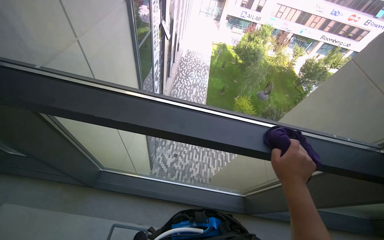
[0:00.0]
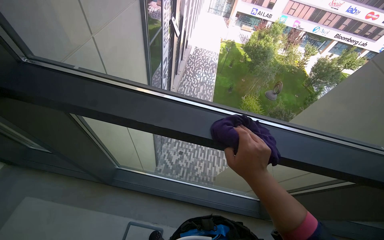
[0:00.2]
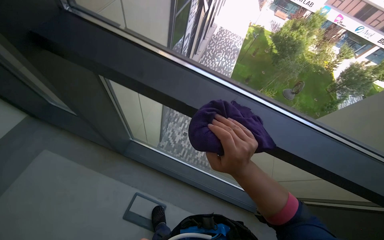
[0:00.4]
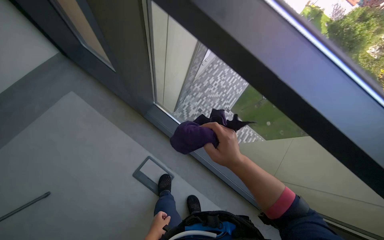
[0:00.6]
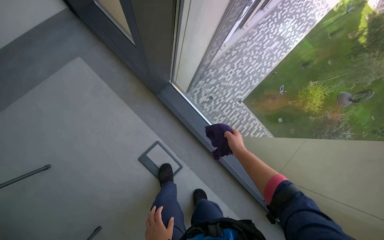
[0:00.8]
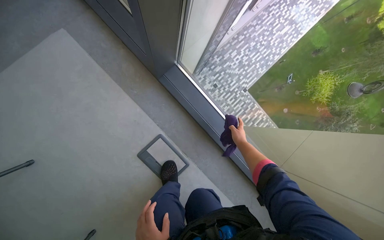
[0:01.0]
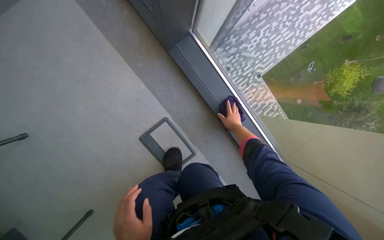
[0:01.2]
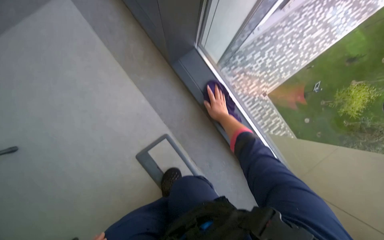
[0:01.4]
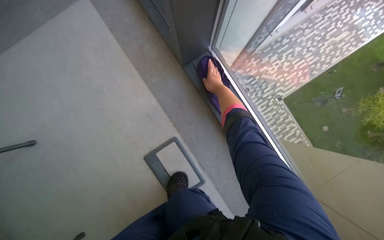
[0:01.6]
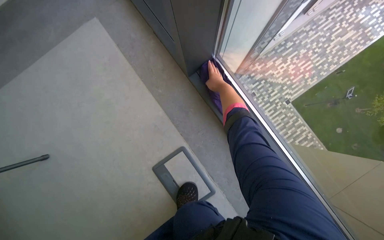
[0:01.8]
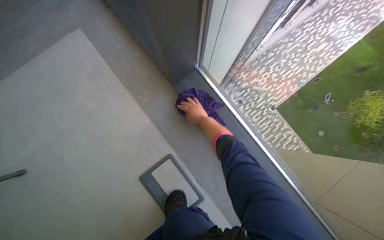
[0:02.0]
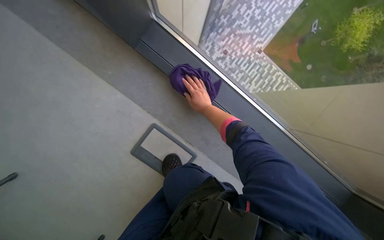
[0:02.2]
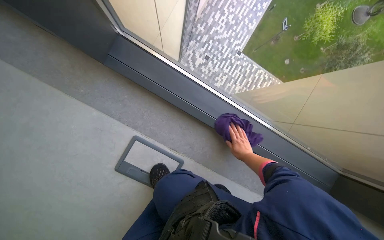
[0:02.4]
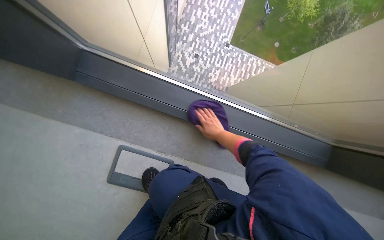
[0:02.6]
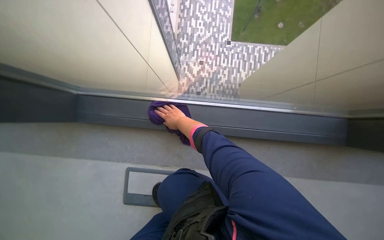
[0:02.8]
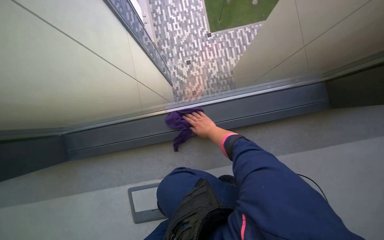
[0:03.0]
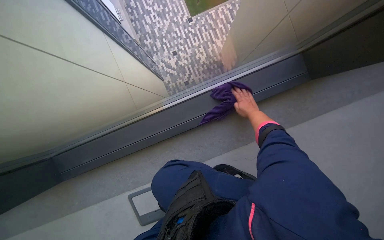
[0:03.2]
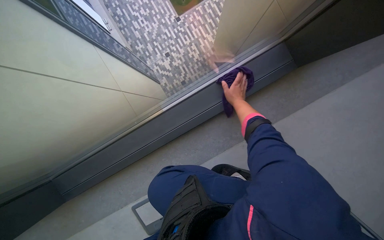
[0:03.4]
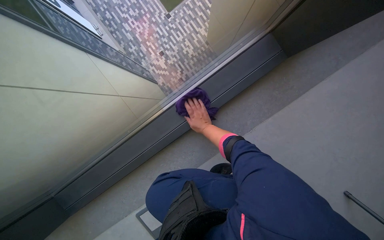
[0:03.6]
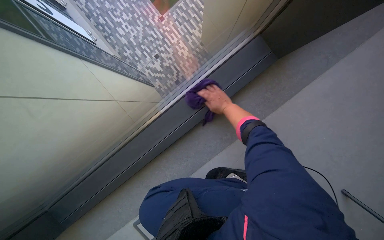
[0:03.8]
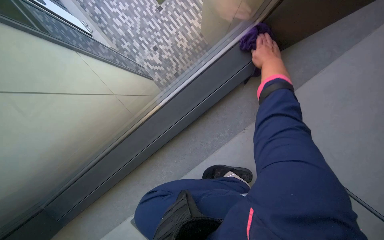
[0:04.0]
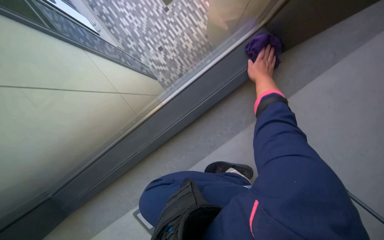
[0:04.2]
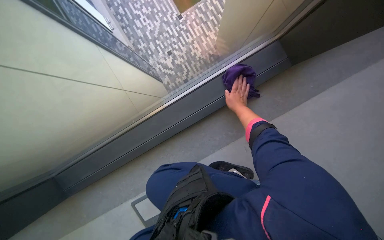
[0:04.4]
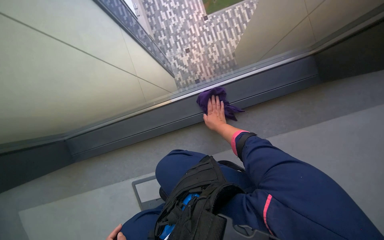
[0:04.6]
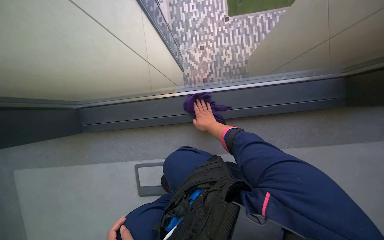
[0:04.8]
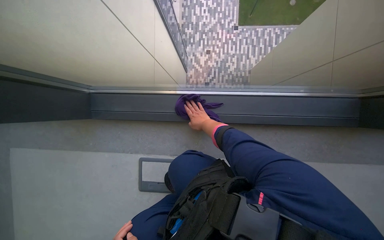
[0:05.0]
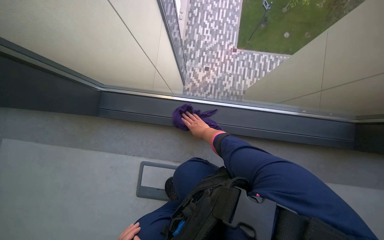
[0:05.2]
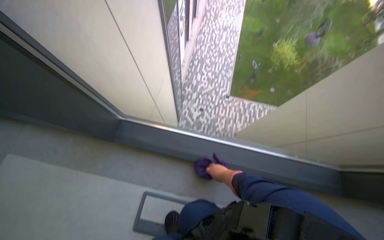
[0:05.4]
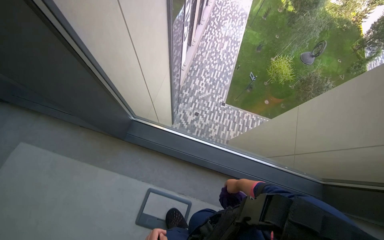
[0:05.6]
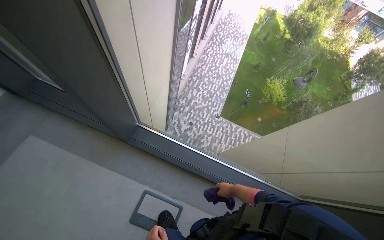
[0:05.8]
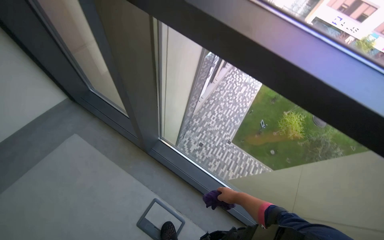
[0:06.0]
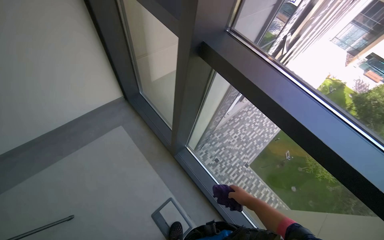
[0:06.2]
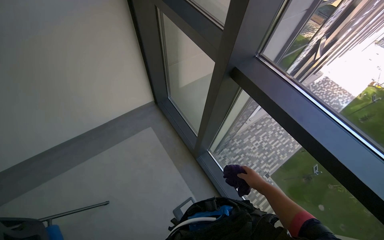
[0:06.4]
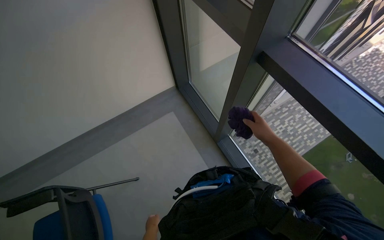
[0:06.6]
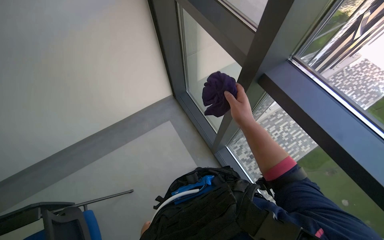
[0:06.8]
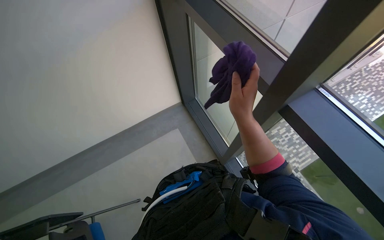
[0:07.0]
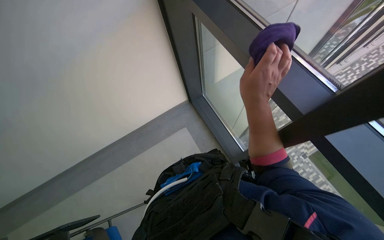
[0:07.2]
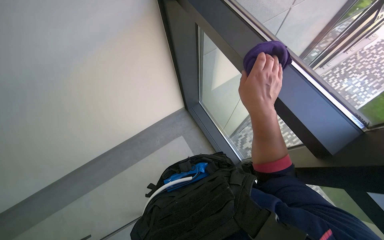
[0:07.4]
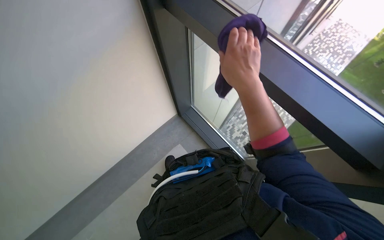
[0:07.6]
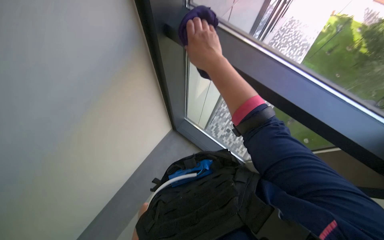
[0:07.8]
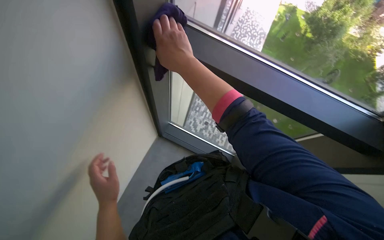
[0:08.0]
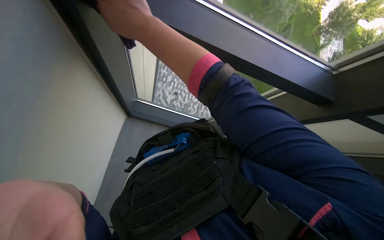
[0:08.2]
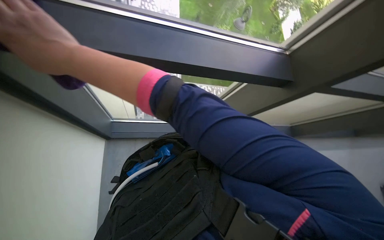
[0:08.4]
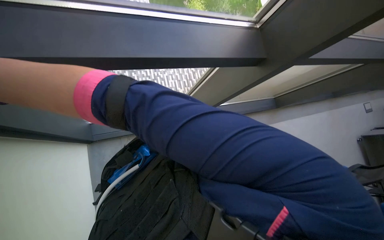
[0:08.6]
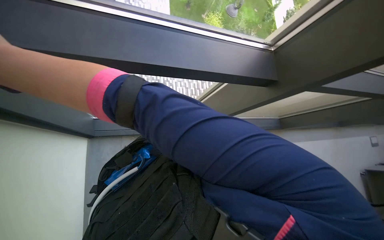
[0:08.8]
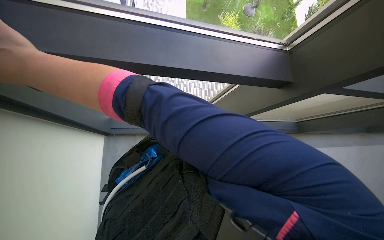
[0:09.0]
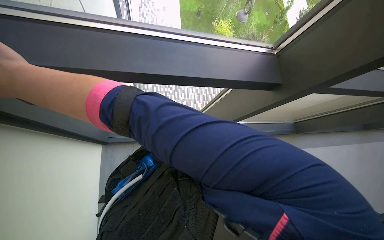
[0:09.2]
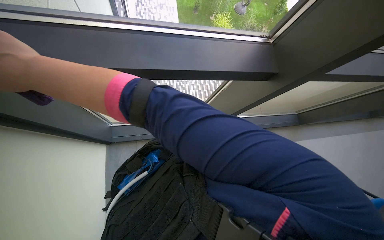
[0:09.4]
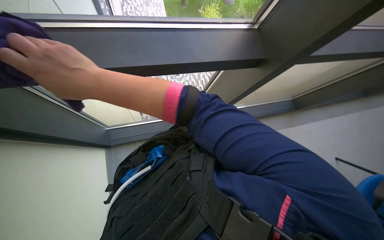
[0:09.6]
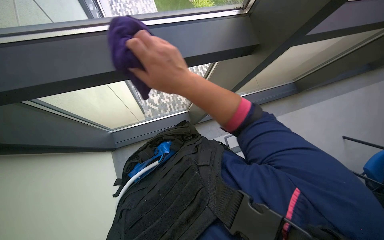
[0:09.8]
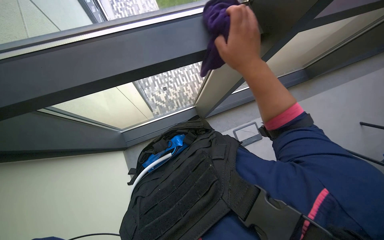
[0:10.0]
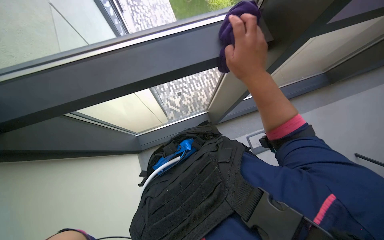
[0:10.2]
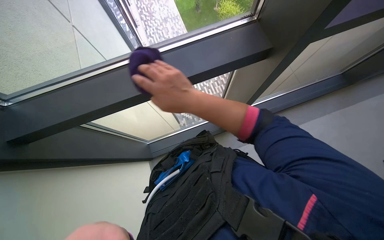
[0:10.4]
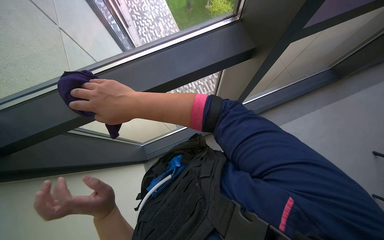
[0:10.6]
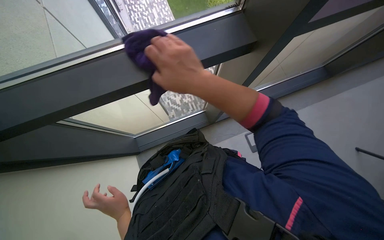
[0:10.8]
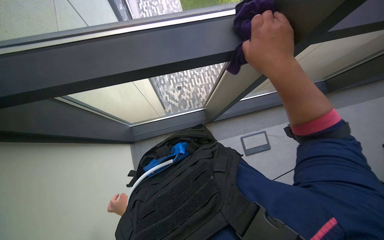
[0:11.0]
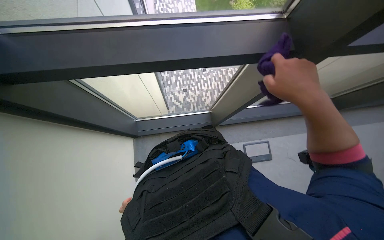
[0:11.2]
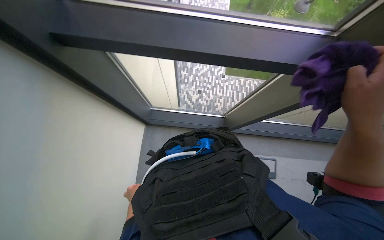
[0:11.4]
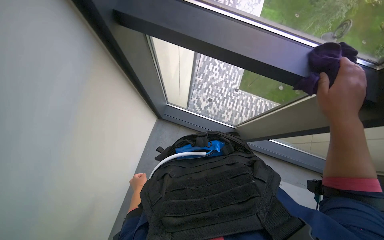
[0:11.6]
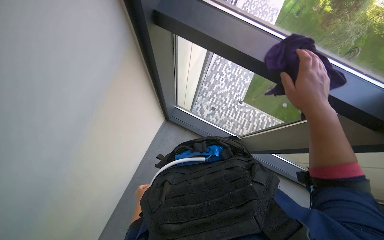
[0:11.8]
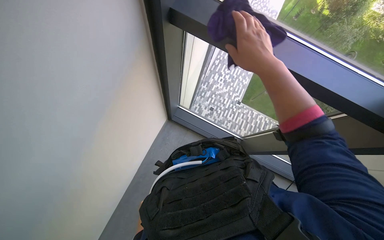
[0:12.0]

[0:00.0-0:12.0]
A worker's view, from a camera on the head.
Job: wiping surfaces.
The whole recording: Wiping window frame. The worker wipes the window frame with a purple cloth.
0:01.6 to 0:03.0: The camera is carried roughly 50 cm. The scene rotates counterclockwise by approximately 65 degrees.
0:04.4 to 0:06.0: The camera travels some 80 cm. The view tilts about 35 degrees upward. The scene rotates clockwise by some 65 degrees.
0:06.0 to 0:07.6: The wearer looks some 40 degrees further to the left.
0:09.0 to 0:10.4: The right hand travels to the right by about 25 cm.
0:10.4 to 0:12.0: The right hand swings left and right, approximately 40 cm each way, with 2 reversals.

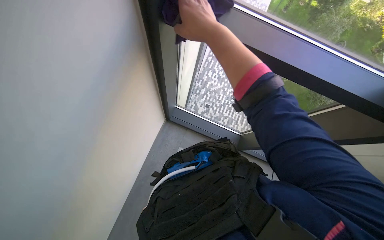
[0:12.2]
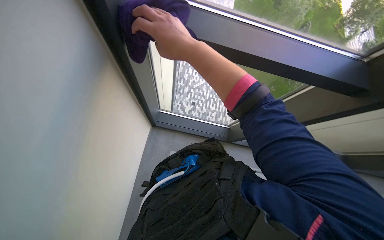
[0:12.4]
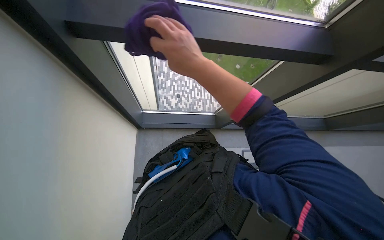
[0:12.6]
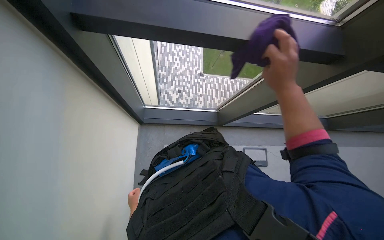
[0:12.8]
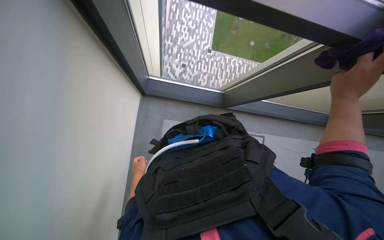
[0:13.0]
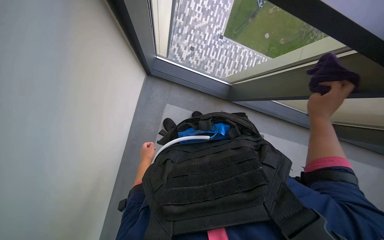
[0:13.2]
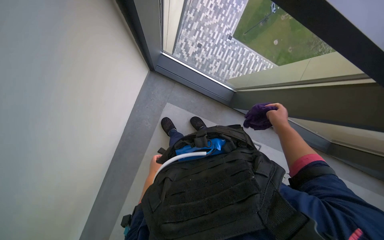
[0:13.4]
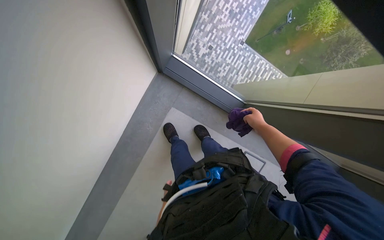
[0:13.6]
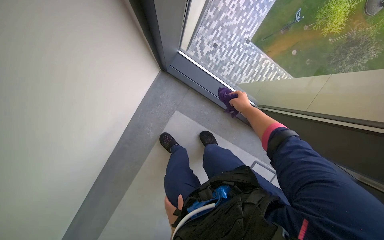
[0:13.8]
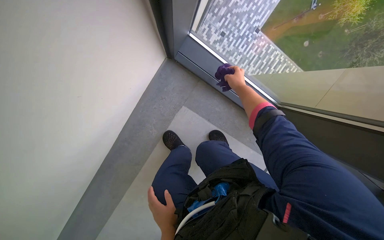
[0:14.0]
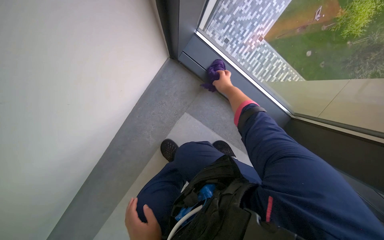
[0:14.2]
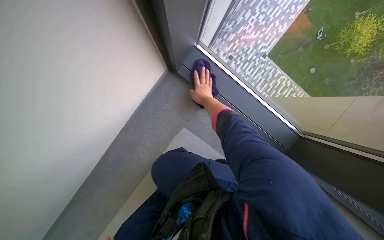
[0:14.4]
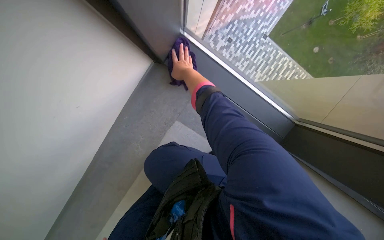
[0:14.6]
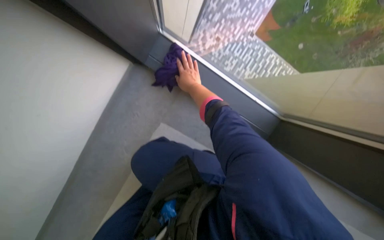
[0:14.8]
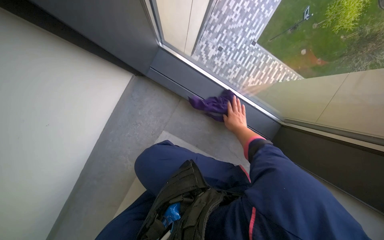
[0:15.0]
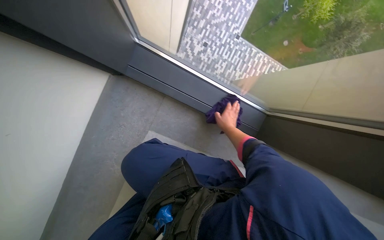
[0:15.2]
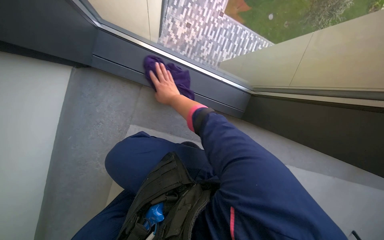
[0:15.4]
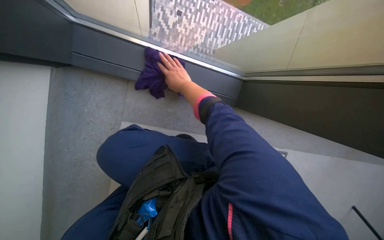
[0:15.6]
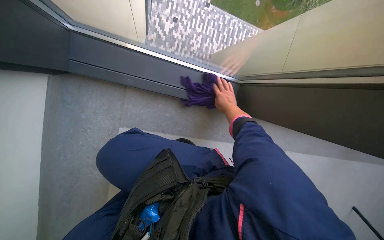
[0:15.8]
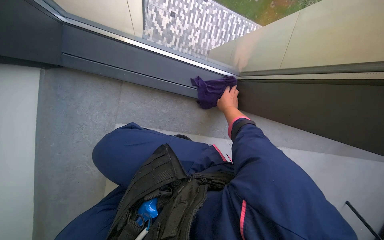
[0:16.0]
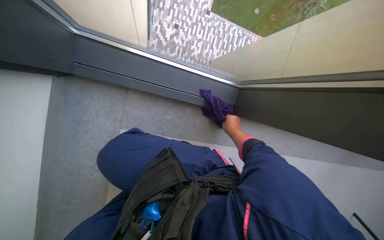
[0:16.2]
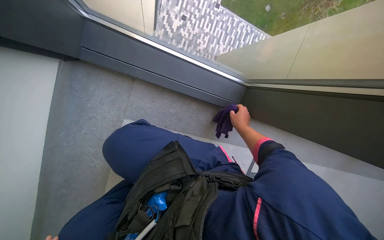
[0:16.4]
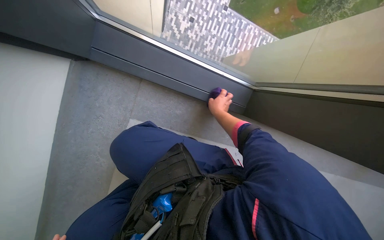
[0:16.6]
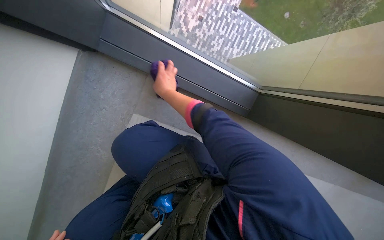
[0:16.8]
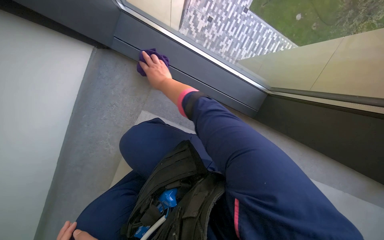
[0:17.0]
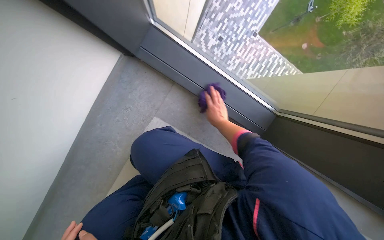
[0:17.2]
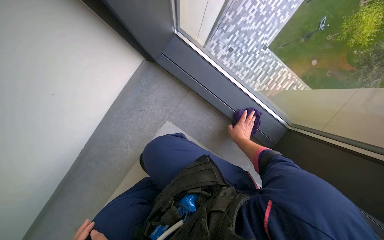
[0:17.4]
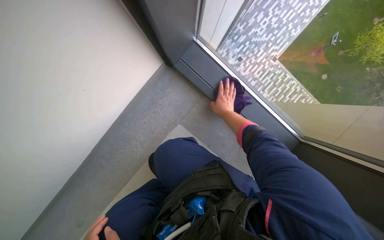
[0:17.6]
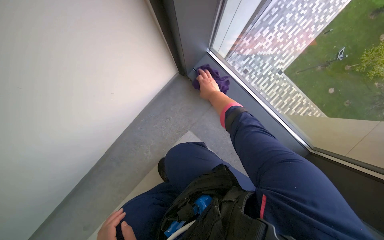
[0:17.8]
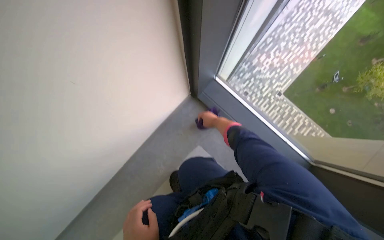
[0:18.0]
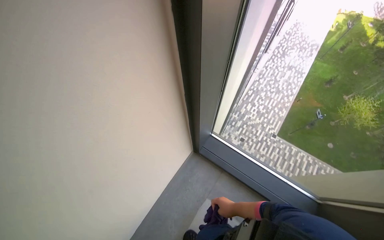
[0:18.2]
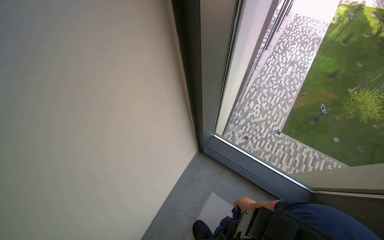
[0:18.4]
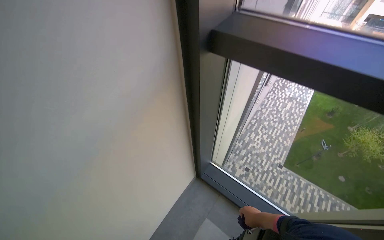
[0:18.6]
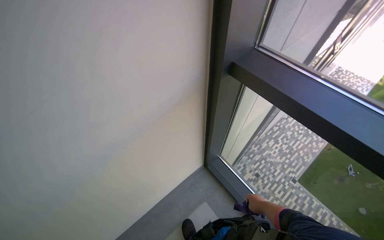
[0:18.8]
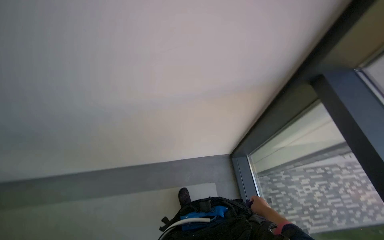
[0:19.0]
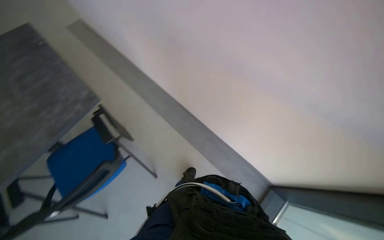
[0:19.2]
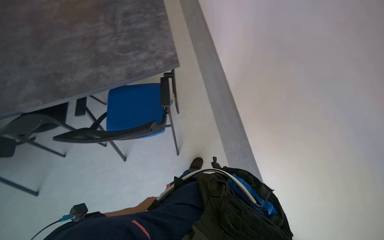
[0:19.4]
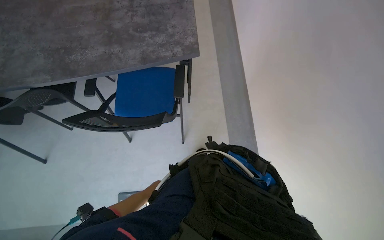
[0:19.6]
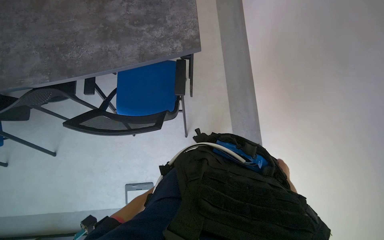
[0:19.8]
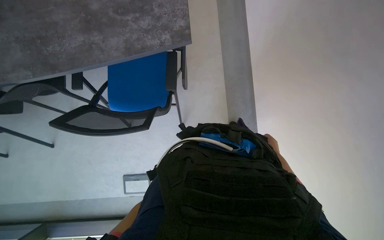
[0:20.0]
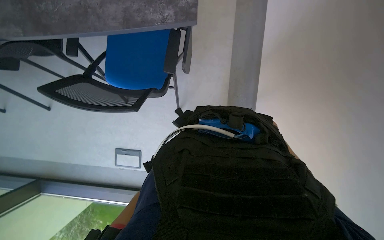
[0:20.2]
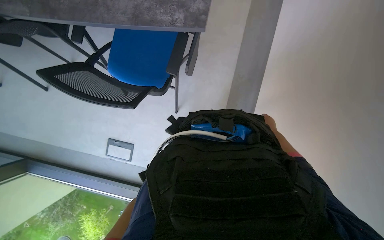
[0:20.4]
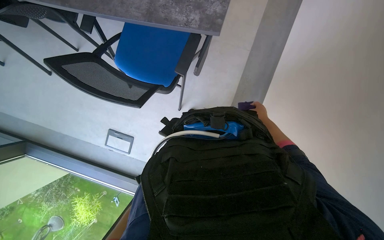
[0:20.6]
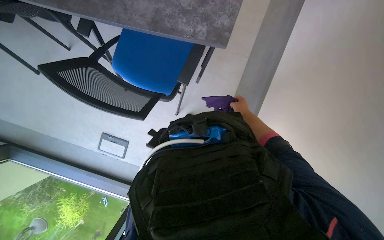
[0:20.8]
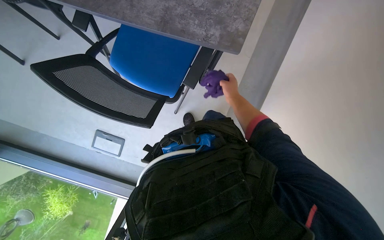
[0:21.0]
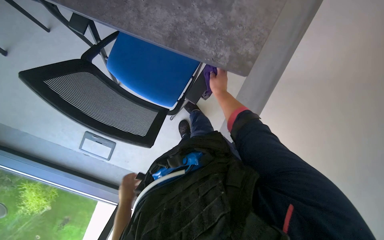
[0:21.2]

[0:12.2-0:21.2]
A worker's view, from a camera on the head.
Job: wiping surfaces.
The whole recording: Wiping window frame. The worker wipes the window frame with a purple cloth.
0:12.2 to 0:13.8: The view tilts approximately 20 degrees downward. The scene rotates clockwise by about 25 degrees. The right hand shifts about 50 cm farther from the camera.
0:13.8 to 0:15.2: The camera is carried roughly 50 cm.
0:19.8 to 0:21.2: The camera pitches downward, by roughly 20 degrees. The scene rotates clockwise by some 30 degrees.
